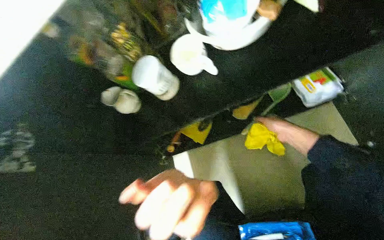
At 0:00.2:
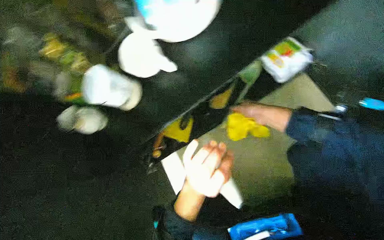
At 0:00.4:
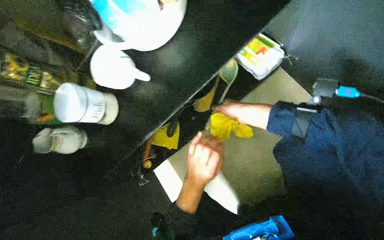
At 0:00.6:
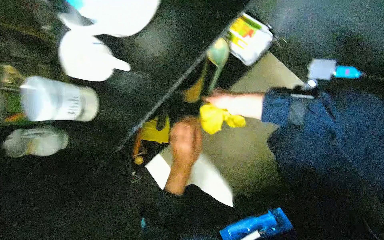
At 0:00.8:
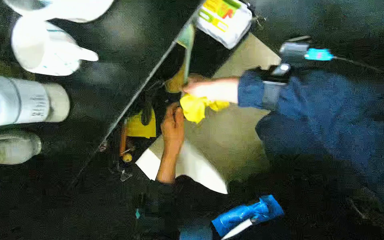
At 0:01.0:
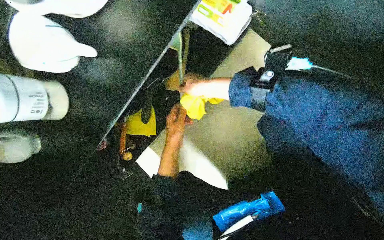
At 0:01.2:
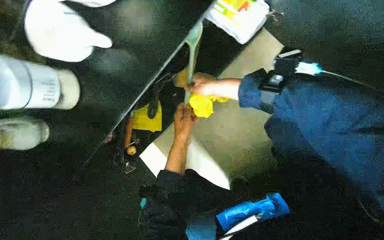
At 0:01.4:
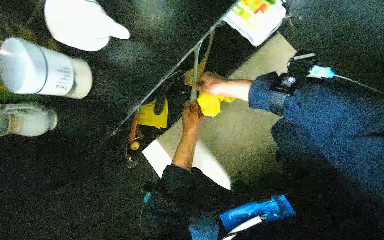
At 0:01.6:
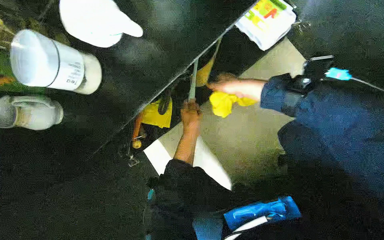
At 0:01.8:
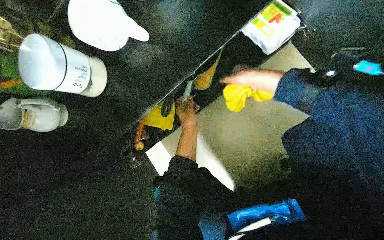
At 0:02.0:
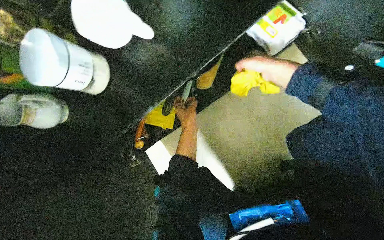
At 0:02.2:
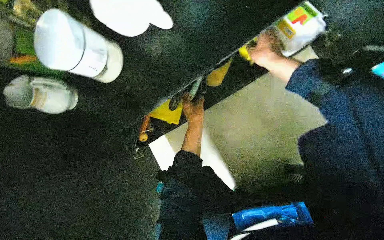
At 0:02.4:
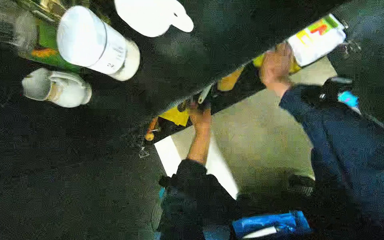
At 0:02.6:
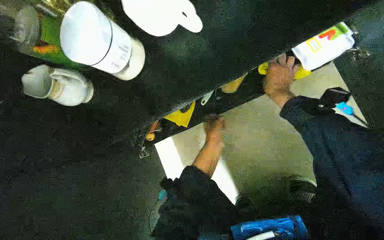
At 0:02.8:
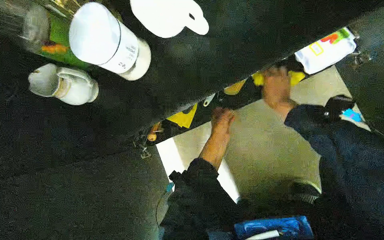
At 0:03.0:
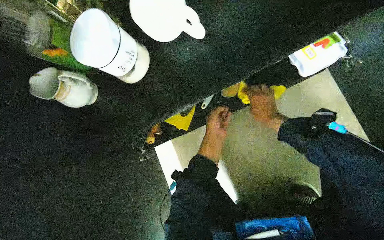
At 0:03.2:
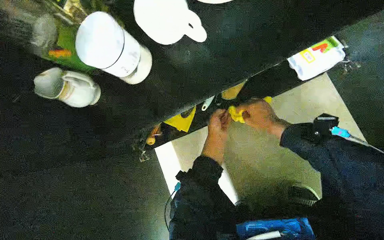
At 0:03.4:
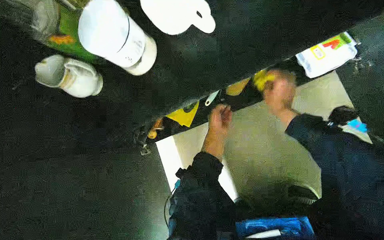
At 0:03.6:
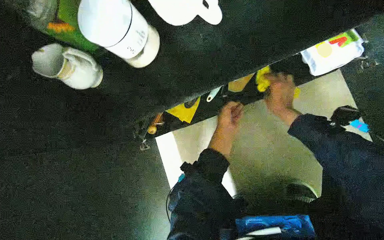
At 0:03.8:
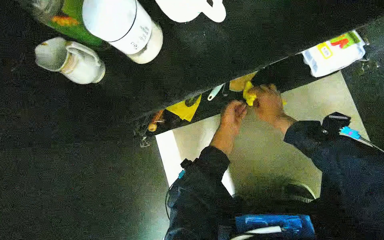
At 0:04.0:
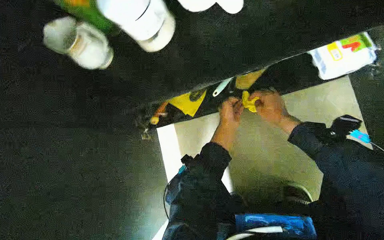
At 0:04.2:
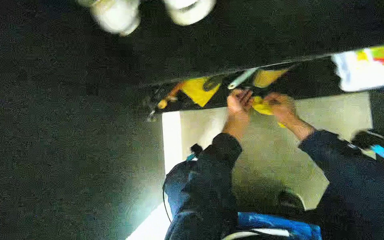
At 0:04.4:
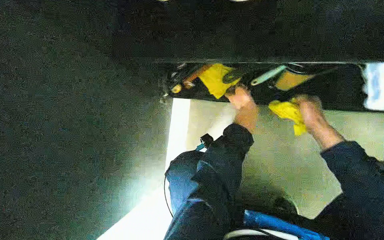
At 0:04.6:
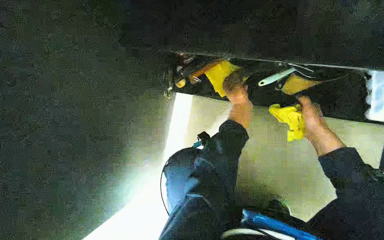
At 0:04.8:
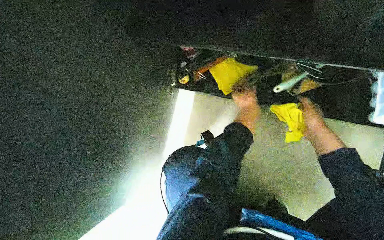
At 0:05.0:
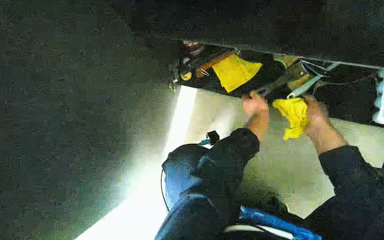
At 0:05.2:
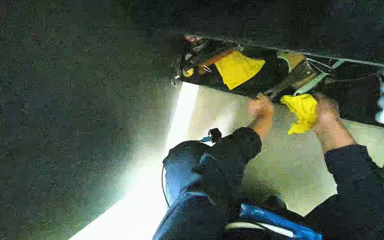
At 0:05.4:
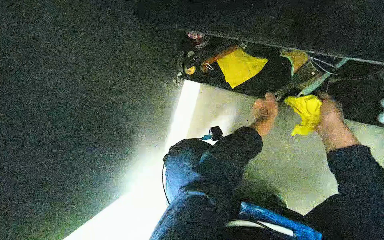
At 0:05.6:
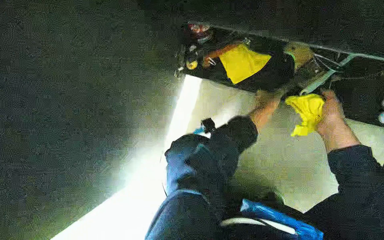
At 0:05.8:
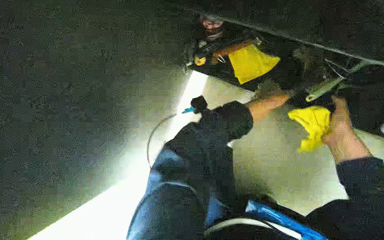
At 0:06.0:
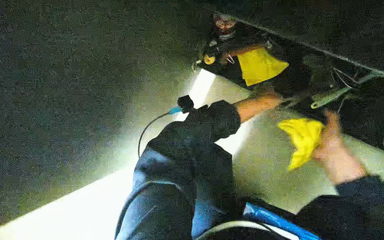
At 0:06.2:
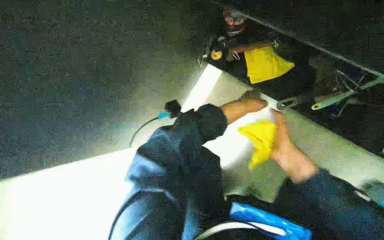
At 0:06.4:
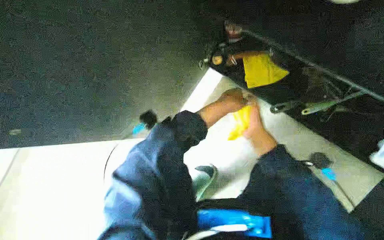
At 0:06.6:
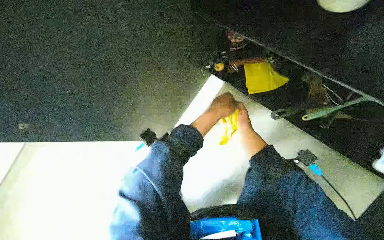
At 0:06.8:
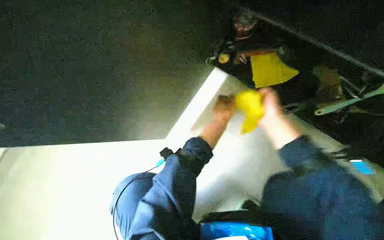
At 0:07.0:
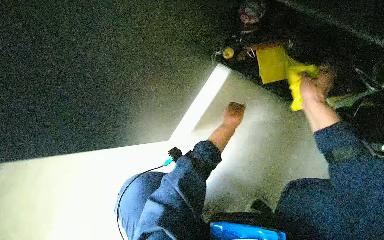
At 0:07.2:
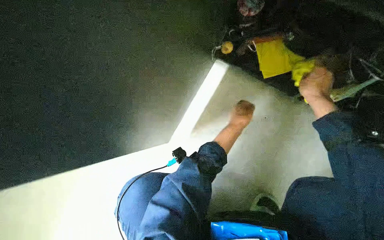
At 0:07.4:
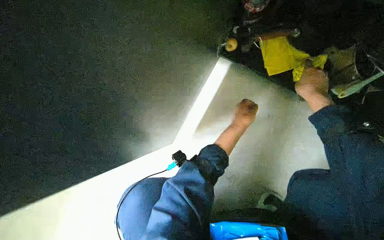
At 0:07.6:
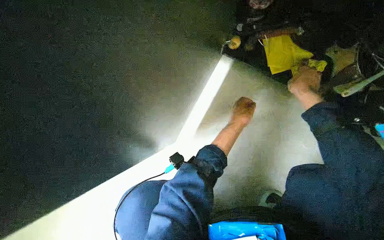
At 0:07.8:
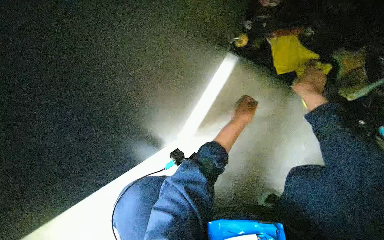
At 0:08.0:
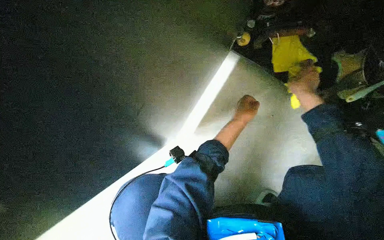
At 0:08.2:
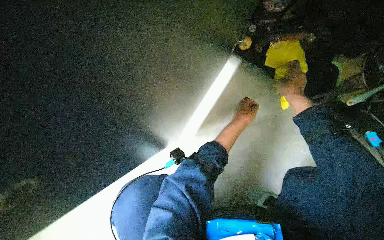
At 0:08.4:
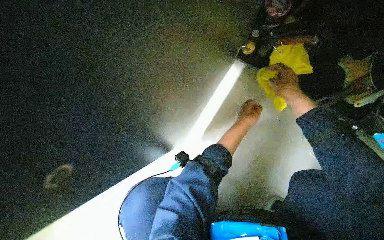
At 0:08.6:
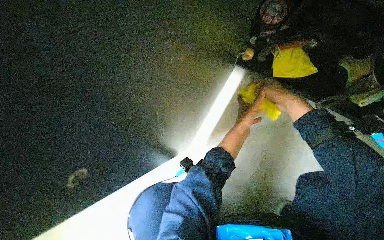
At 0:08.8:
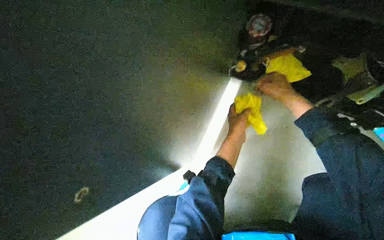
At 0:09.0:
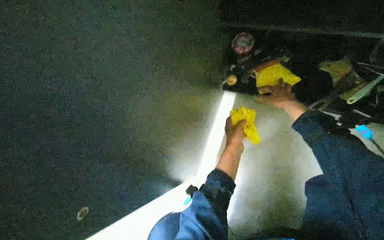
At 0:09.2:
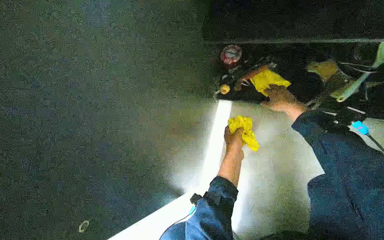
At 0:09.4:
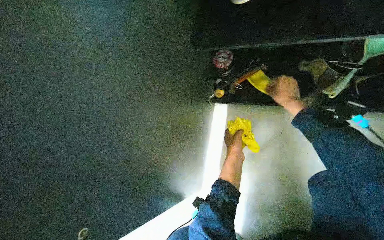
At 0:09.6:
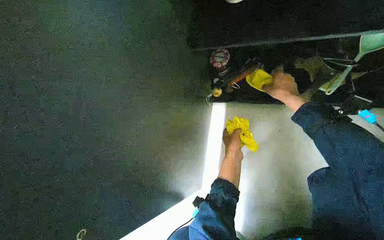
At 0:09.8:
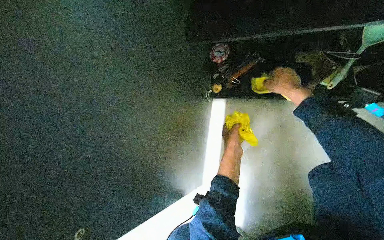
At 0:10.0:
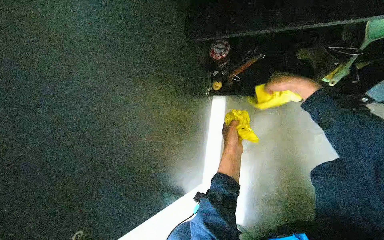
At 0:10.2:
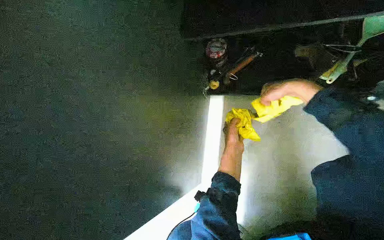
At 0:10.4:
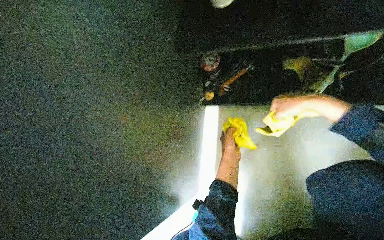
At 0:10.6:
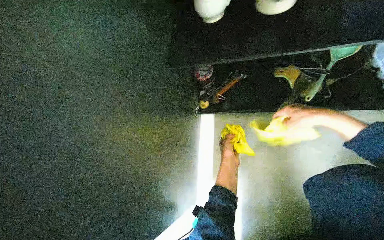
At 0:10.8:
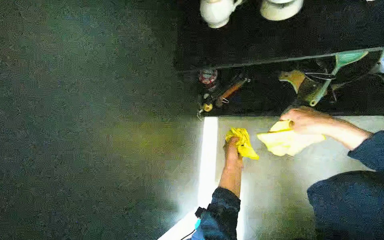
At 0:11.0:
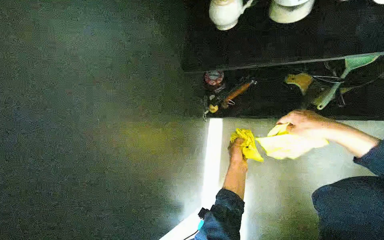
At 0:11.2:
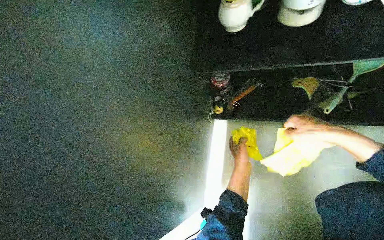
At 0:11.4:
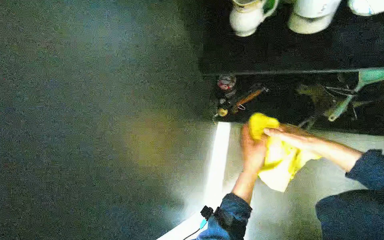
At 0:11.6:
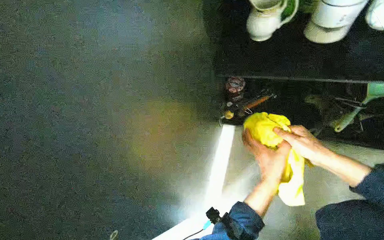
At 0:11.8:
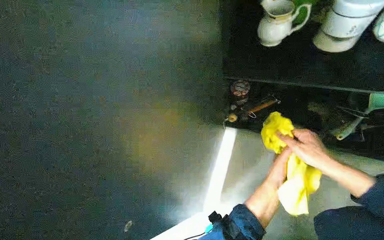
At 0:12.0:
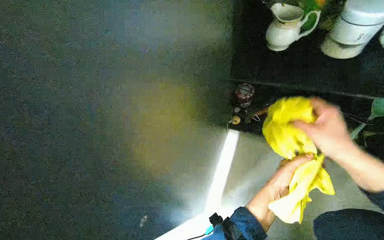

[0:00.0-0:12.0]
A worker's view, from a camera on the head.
Job: cleaning kitchen.
The whole recording: Cleaning kitchen cabinet. The worker wipes cups, cleans and organizes items inside the cabinet, and wipes the cabinet doors.
0:00.0 to 0:01.6: The wearer looks roughly 20 degrees further to the right.
0:03.0 to 0:04.4: The scene rotates clockwise by some 30 degrees.
0:04.4 to 0:06.0: The right hand heads nearer to the camera, covering about 10 cm; the left hand swings nearer and farther, approximately 15 cm each way, with 2 reversals.
0:06.0 to 0:07.6: The left hand travels to the left and down the picture by about 20 cm; the right hand swings nearer and farther, roughly 30 cm each way, with 2 reversals.
0:07.6 to 0:09.0: The wearer looks some 15 degrees further upward.
0:09.0 to 0:10.4: The right hand shifts some 20 cm nearer to the camera.
0:10.4 to 0:12.0: Both hands travel together nearer to the camera, approximately 10 cm.

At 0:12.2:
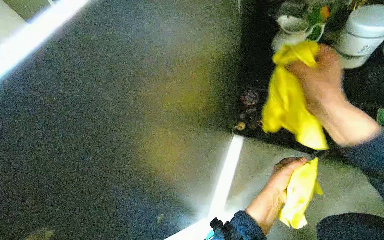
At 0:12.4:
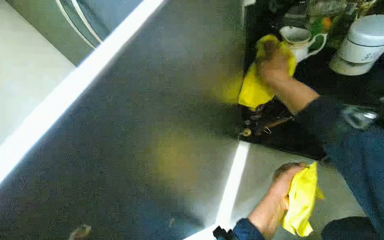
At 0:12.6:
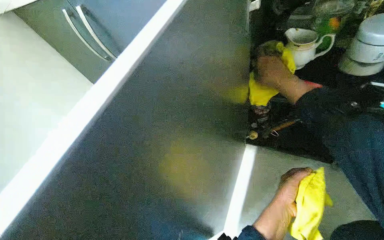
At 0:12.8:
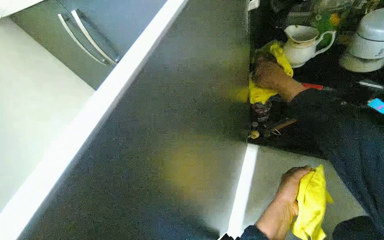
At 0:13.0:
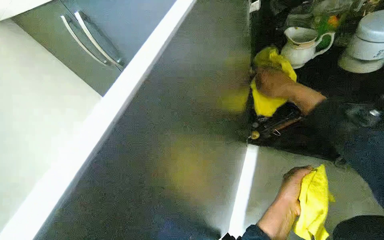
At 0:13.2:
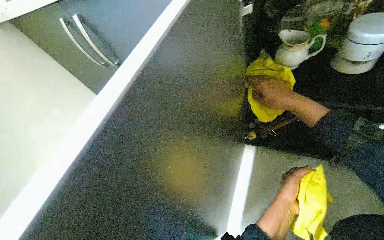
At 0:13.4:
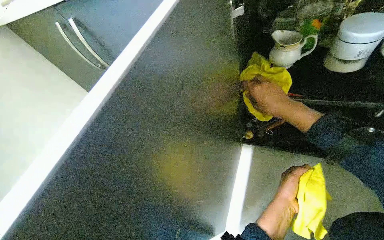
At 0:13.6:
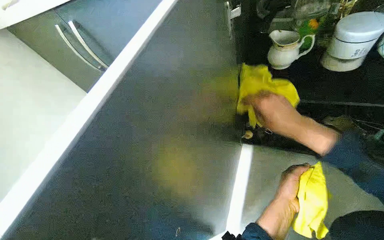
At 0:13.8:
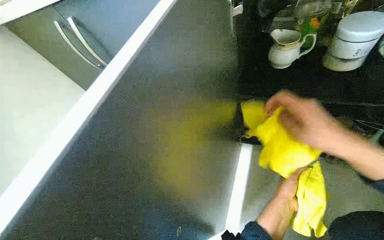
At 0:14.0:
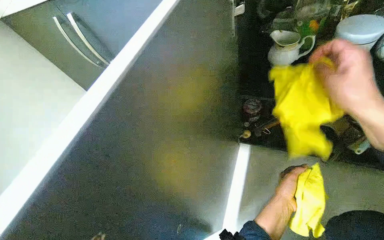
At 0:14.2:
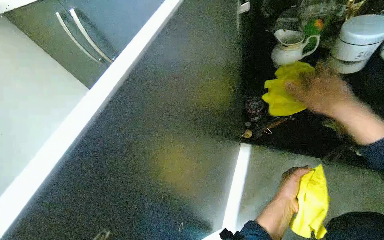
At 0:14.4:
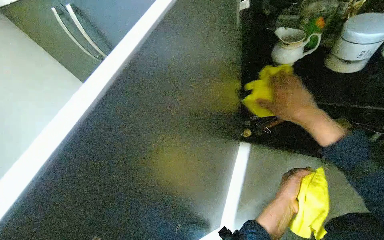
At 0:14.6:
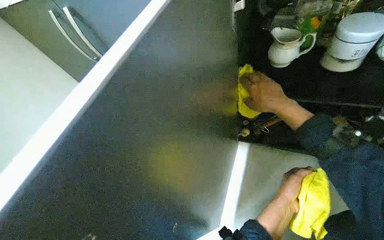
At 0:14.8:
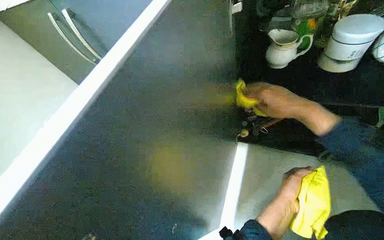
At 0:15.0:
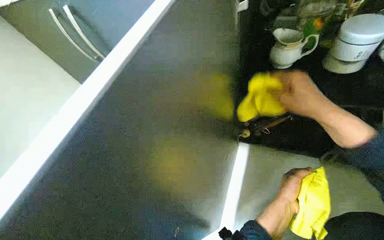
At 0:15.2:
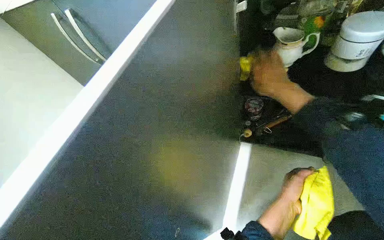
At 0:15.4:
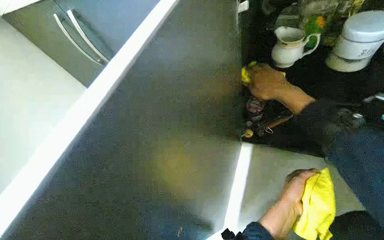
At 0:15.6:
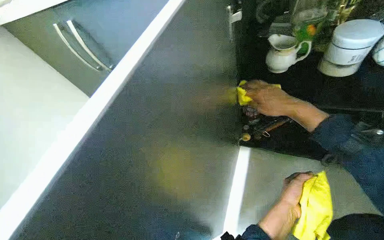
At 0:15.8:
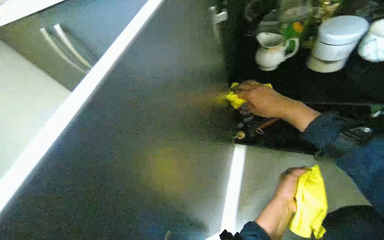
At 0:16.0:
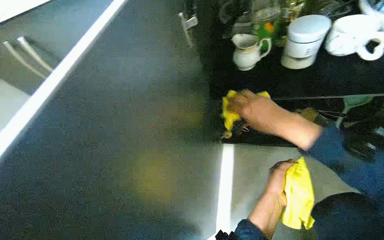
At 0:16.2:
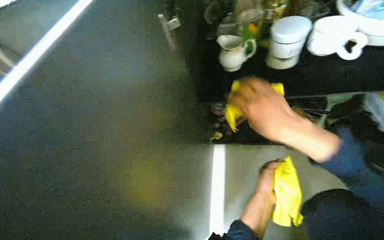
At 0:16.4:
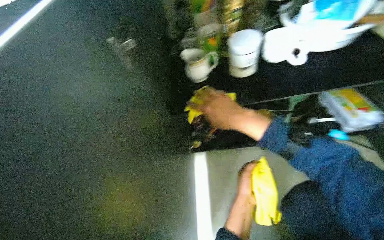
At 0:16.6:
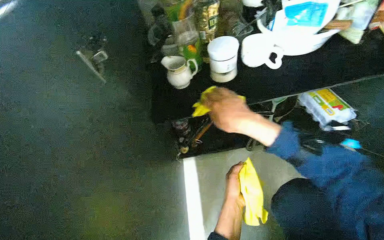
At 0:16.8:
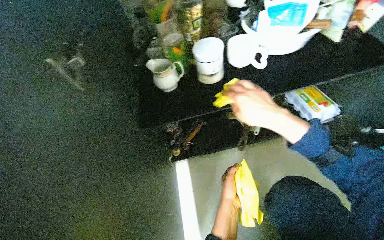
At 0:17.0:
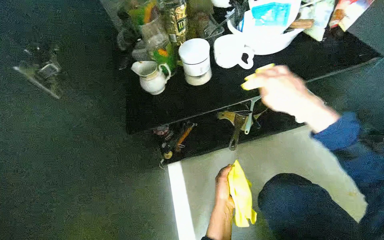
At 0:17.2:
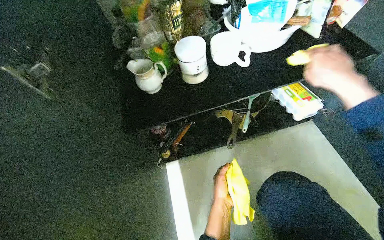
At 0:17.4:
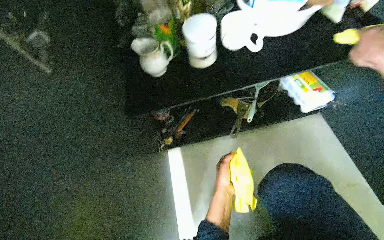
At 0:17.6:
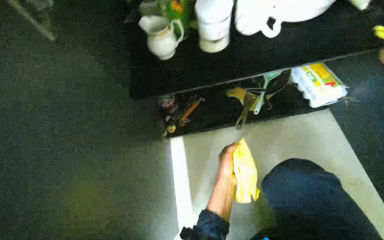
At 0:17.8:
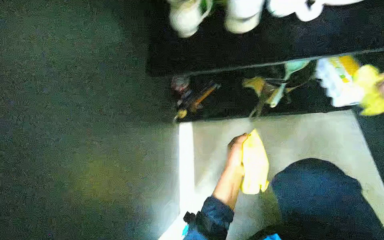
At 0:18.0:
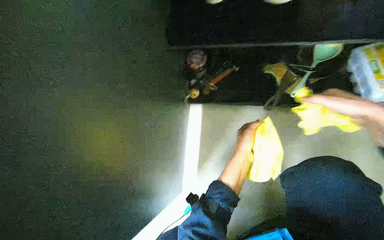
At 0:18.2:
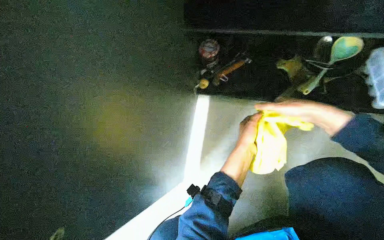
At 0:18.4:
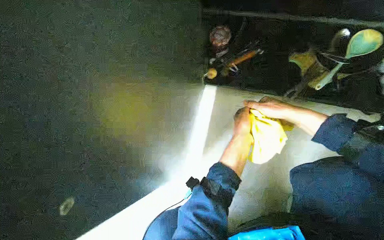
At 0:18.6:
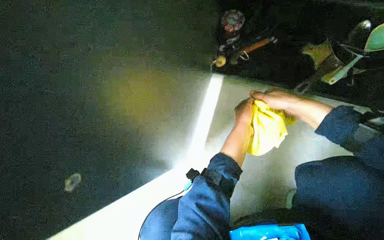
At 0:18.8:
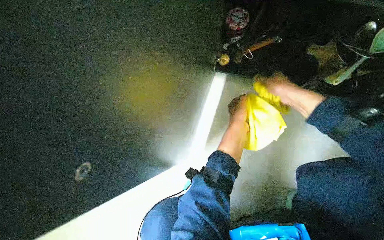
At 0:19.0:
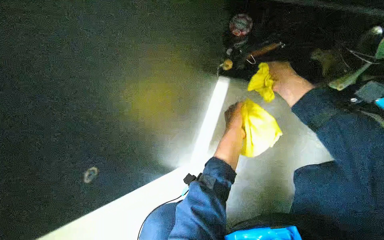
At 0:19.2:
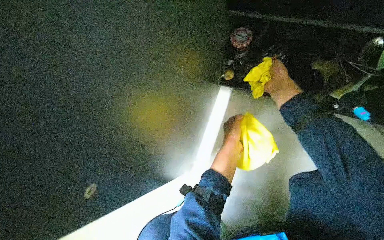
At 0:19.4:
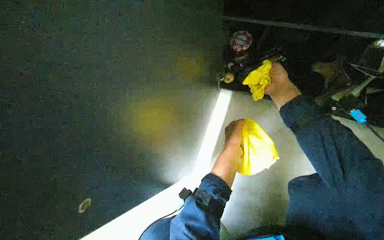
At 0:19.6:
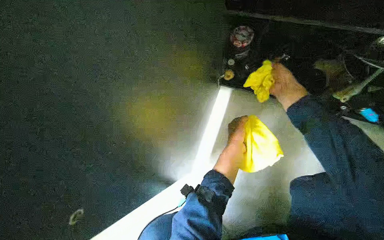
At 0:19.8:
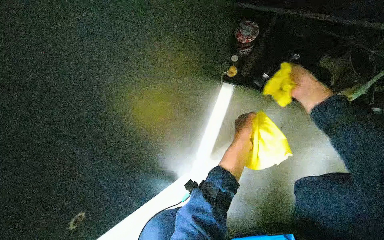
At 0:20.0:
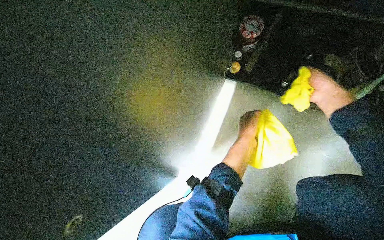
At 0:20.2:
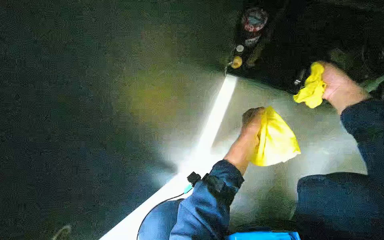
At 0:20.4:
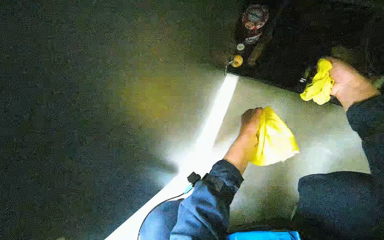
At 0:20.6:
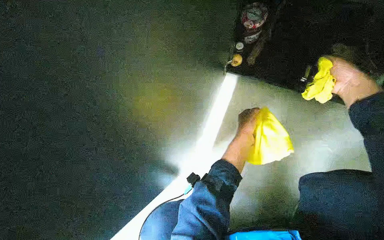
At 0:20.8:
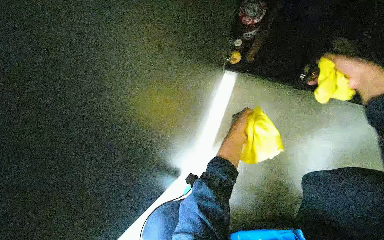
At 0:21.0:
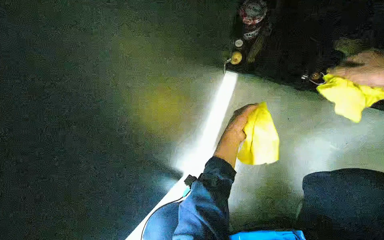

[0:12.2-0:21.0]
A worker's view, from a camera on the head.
Job: cleaning kitchen.
The whole recording: Cleaning kitchen cabinet. The worker wipes cups, cleans and organizes items inside the cabinet, and wipes the cabinet doors.
0:12.2 to 0:13.6: The right hand travels farther from the camera by approximately 10 cm.
0:13.6 to 0:15.2: The right hand swings nearer and farther, roughly 15 cm each way, with 3 reversals.
0:15.2 to 0:16.6: The wearer looks some 30 degrees further to the right. The right hand travels down the picture by some 10 cm.
0:16.6 to 0:18.0: The view tilts about 20 degrees downward.
